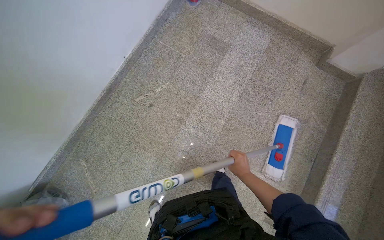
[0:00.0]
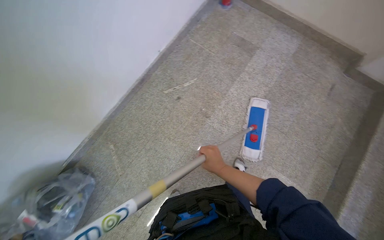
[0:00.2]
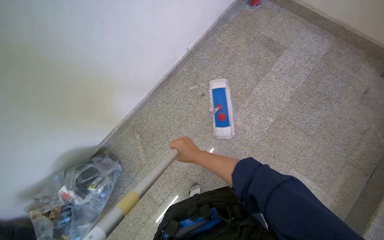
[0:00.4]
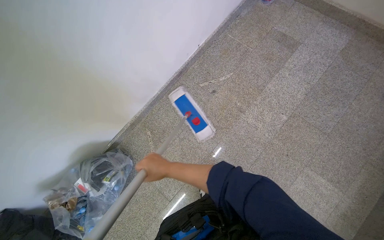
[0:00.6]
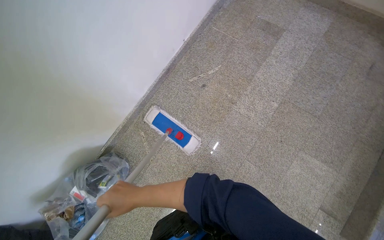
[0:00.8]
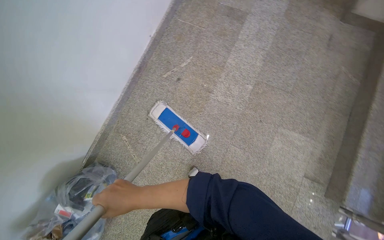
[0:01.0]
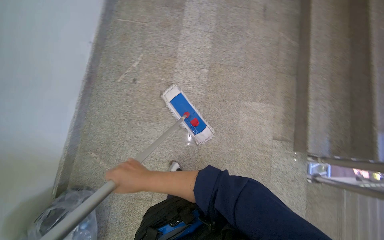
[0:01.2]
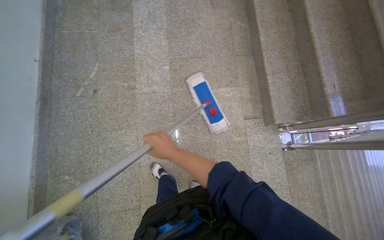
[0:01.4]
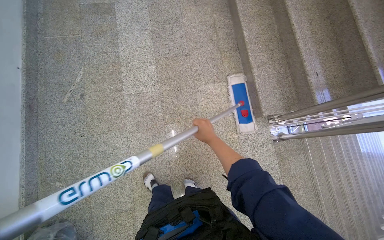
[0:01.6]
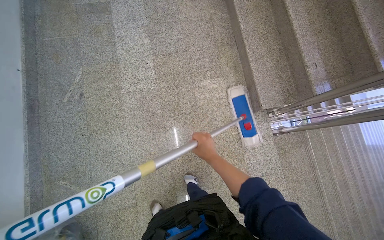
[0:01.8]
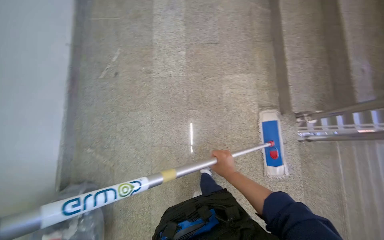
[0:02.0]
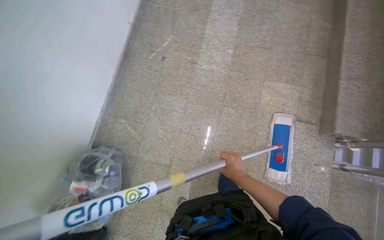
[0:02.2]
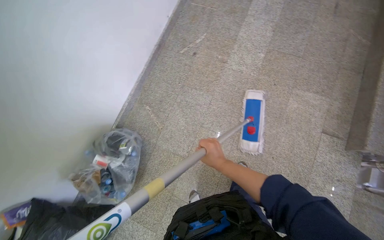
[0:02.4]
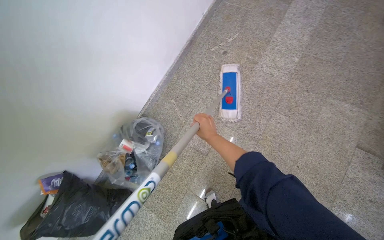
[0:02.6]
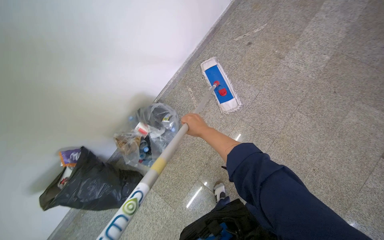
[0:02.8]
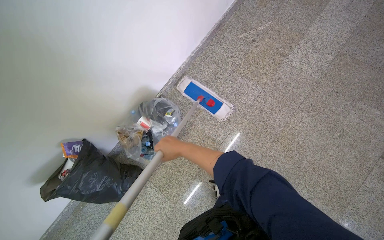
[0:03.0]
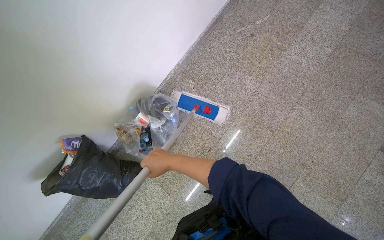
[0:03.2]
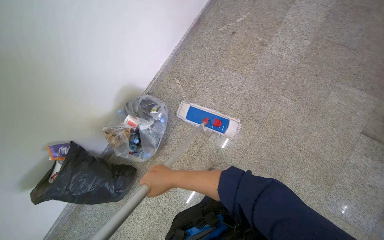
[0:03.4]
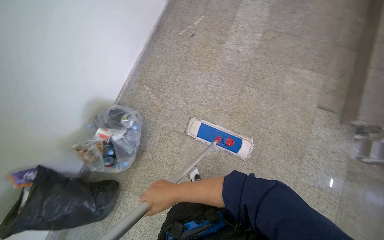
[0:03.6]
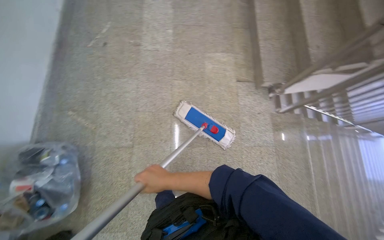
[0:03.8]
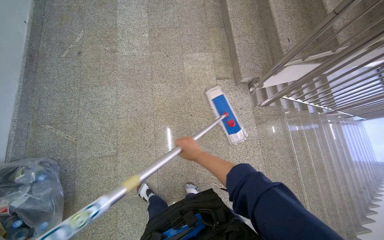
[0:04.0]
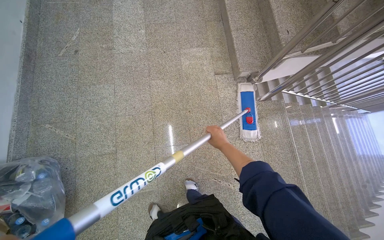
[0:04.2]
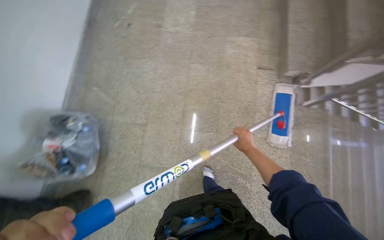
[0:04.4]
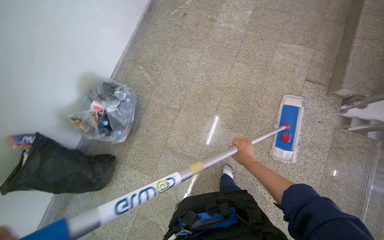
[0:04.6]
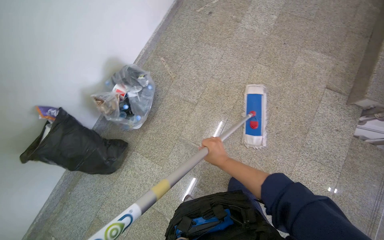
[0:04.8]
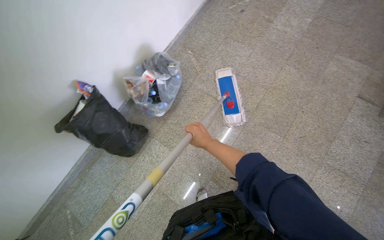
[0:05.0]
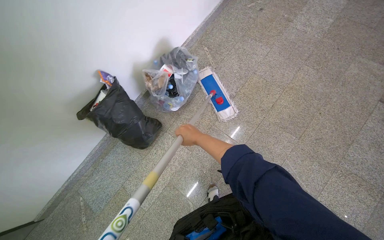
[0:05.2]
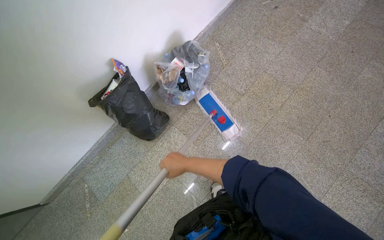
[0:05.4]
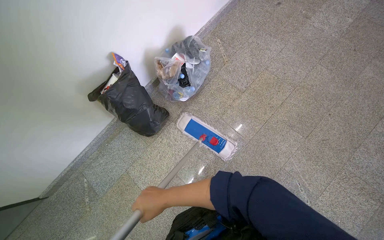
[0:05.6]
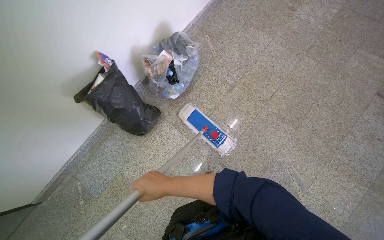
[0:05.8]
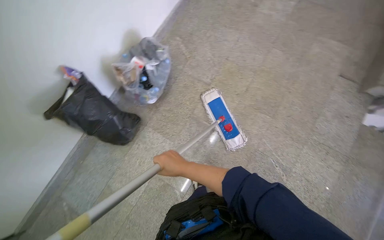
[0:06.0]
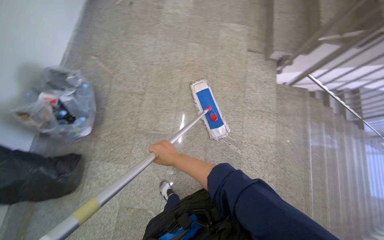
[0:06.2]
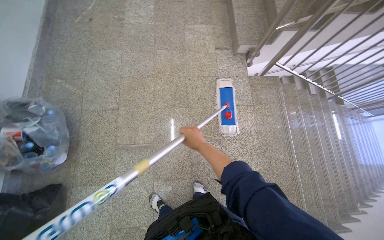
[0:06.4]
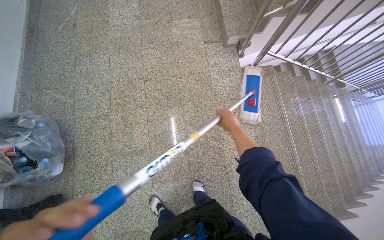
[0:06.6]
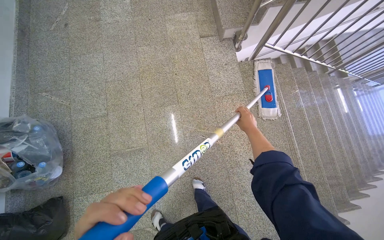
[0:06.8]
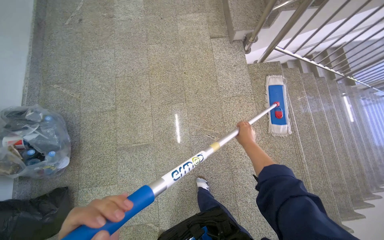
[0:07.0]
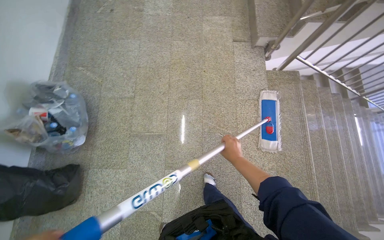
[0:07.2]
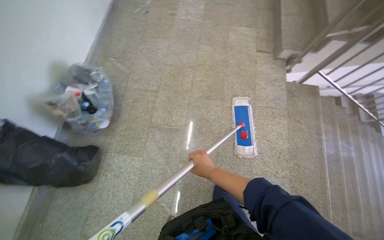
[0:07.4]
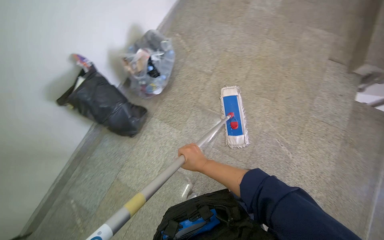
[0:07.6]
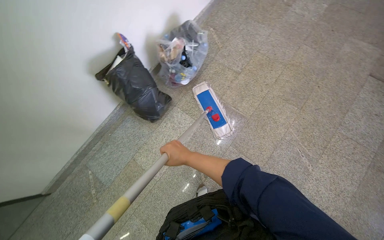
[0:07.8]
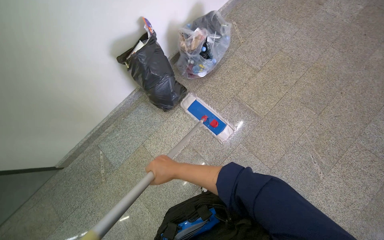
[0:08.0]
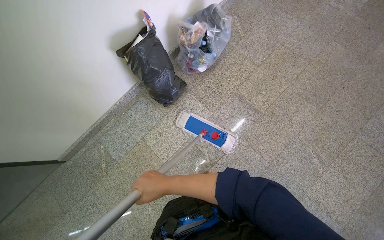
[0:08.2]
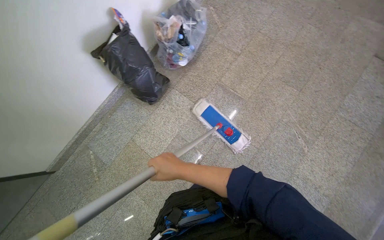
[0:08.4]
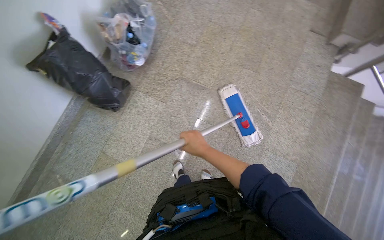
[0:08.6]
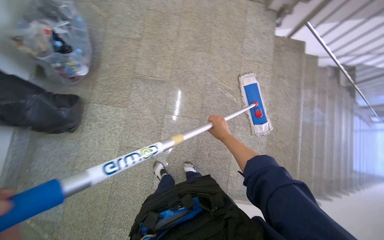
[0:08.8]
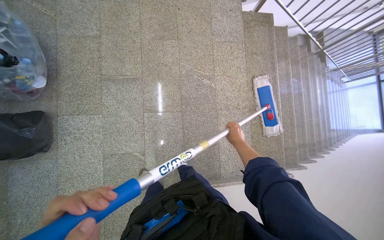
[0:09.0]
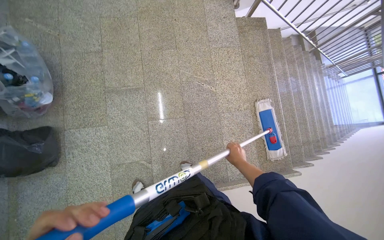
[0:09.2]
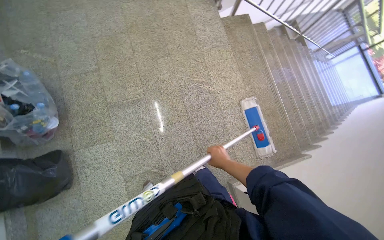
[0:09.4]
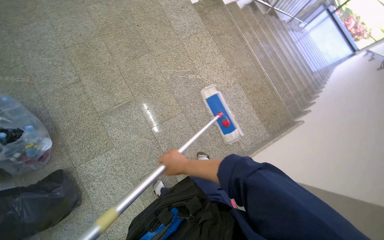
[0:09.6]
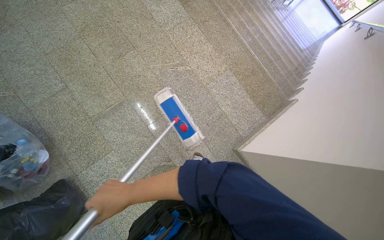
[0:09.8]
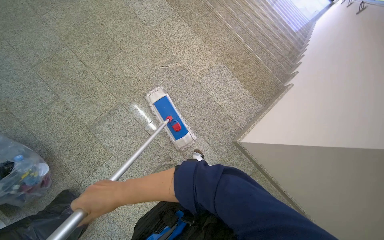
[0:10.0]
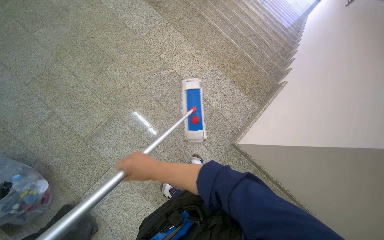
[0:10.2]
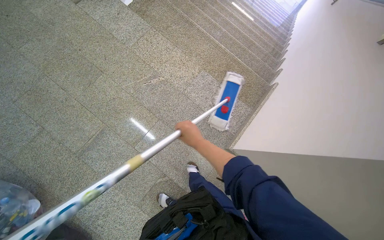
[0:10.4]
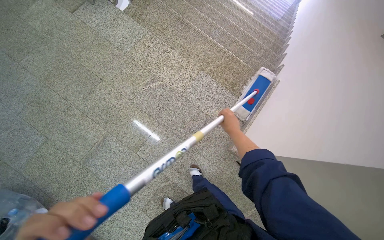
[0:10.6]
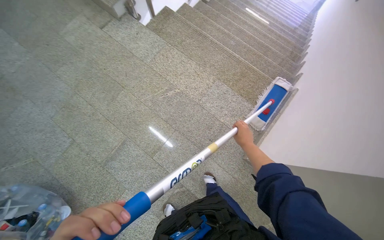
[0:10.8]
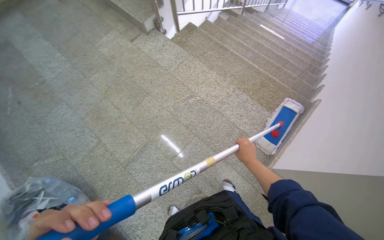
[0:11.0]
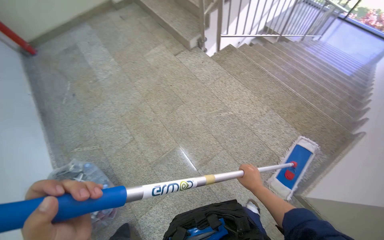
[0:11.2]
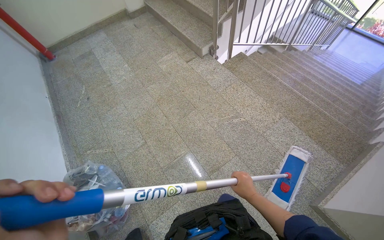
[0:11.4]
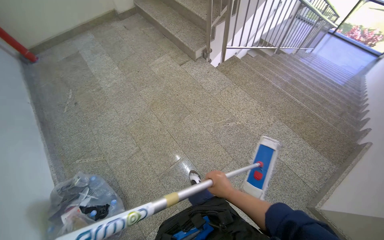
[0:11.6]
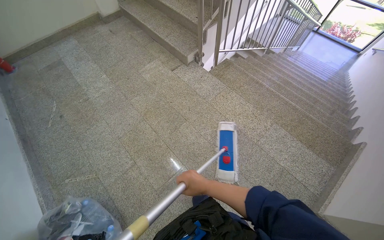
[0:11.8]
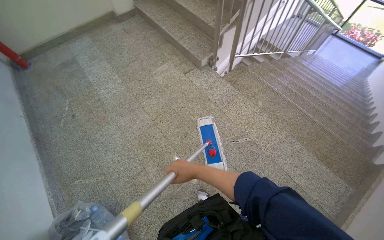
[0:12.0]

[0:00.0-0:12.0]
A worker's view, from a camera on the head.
Job: mopping floor.
The whole recording: Mopping landing floor. The worker mops the landing floor with a flat mop.
0:00.0 to 0:01.6: The camera is carried approximately 50 cm. Everything in view rotates some 40 degrees counterclockwise.
0:01.6 to 0:03.0: The camera is carried about 60 cm. The head rotates approximately 50 degrees to the left.
0:03.0 to 0:04.4: The wearer moves about 50 cm. The head turns to the right by approximately 35 degrees.
0:04.4 to 0:06.0: The wearer moves approximately 50 cm. The scene rotates clockwise by approximately 25 degrees.
0:07.6 to 0:09.0: The head turns to the right by some 35 degrees. The camera pitches downward, by about 15 degrees.
0:09.0 to 0:10.4: Everything in view rotates about 45 degrees counterclockwise.
0:10.4 to 0:12.0: The camera is carried roughly 50 cm. The wearer's head swings about 15 degrees to the left. The camera pitches upward, by about 15 degrees.

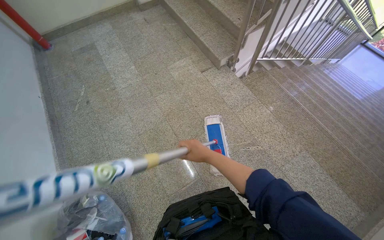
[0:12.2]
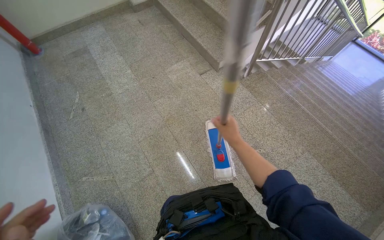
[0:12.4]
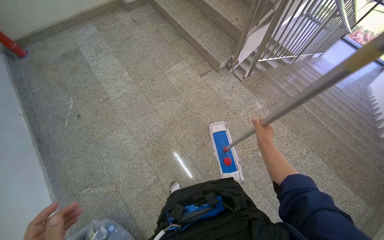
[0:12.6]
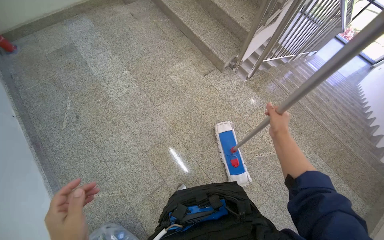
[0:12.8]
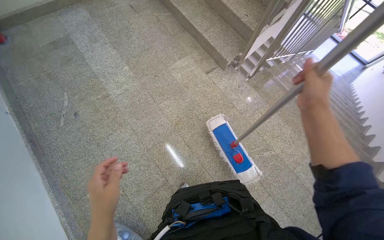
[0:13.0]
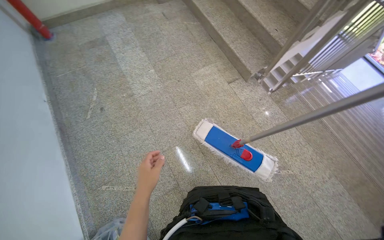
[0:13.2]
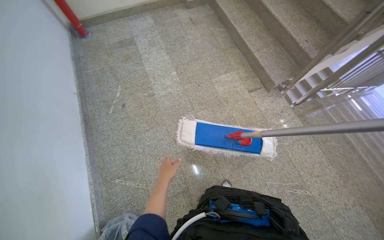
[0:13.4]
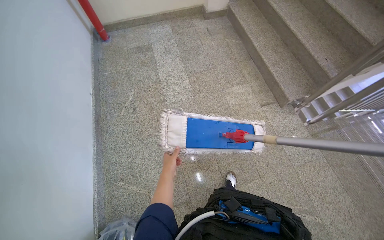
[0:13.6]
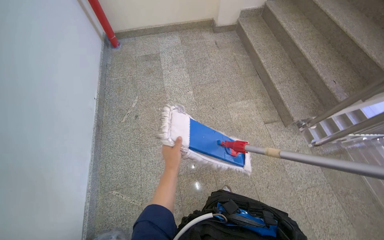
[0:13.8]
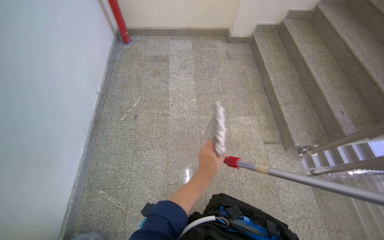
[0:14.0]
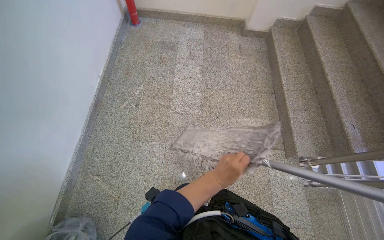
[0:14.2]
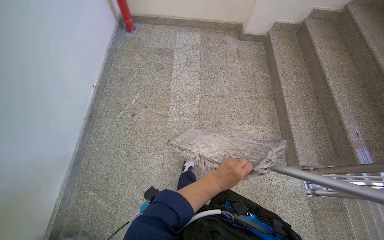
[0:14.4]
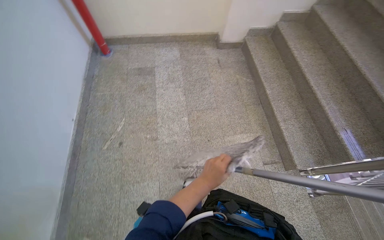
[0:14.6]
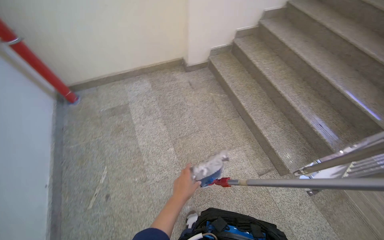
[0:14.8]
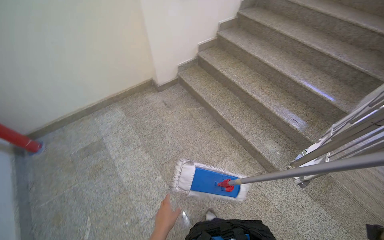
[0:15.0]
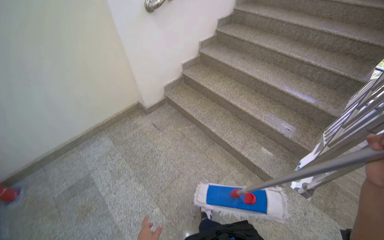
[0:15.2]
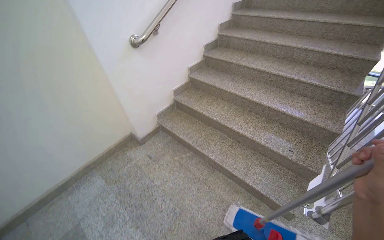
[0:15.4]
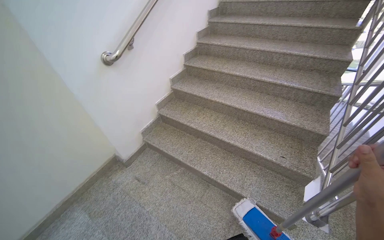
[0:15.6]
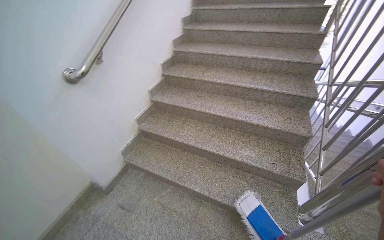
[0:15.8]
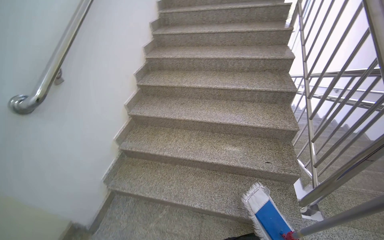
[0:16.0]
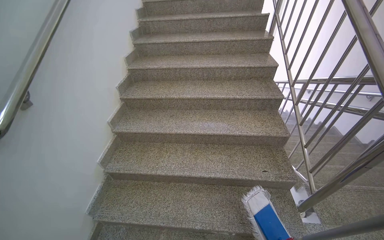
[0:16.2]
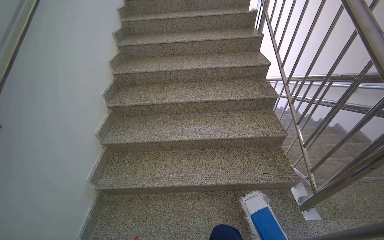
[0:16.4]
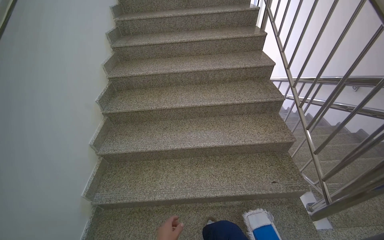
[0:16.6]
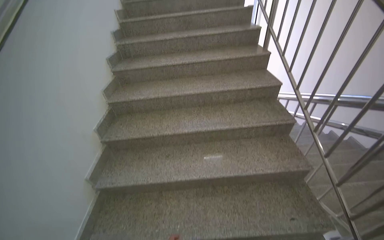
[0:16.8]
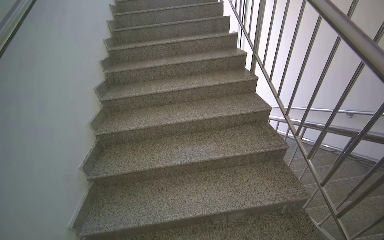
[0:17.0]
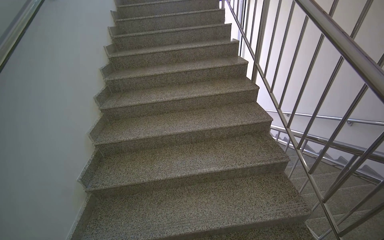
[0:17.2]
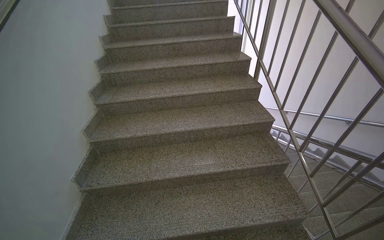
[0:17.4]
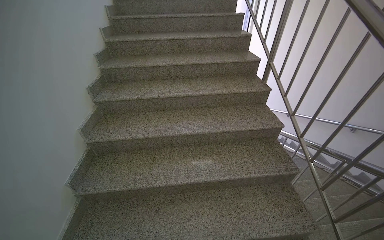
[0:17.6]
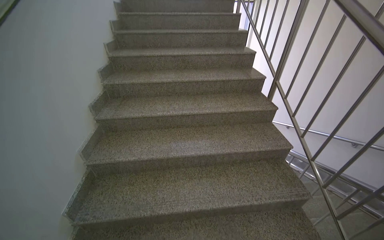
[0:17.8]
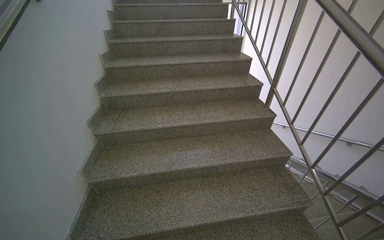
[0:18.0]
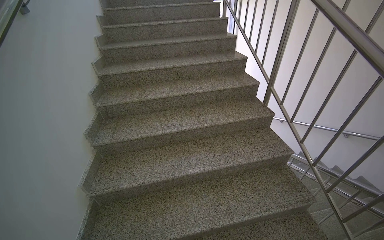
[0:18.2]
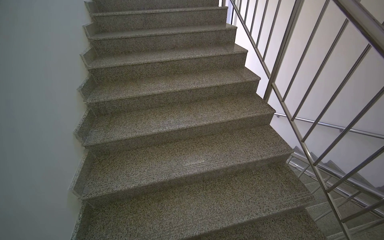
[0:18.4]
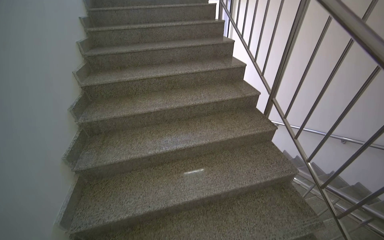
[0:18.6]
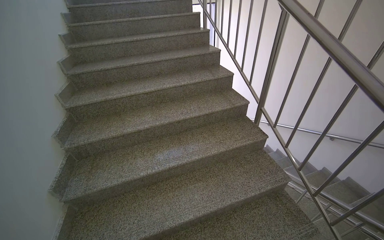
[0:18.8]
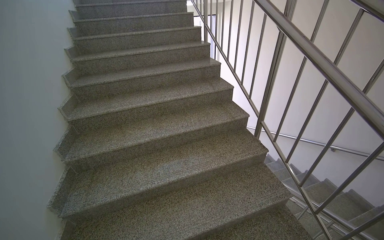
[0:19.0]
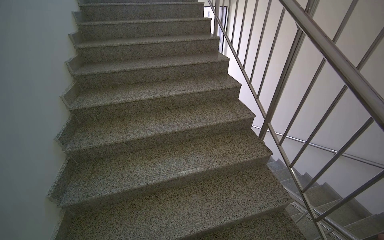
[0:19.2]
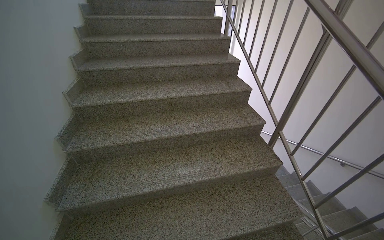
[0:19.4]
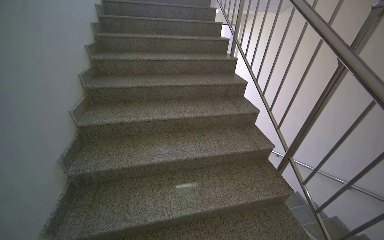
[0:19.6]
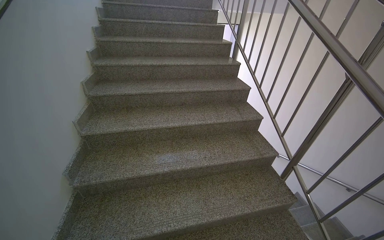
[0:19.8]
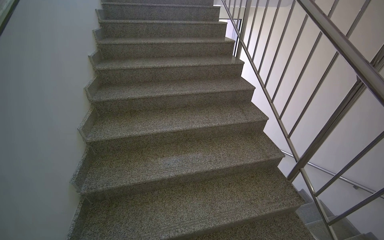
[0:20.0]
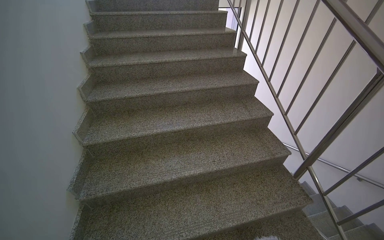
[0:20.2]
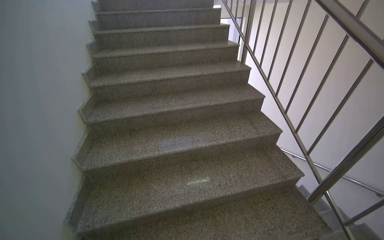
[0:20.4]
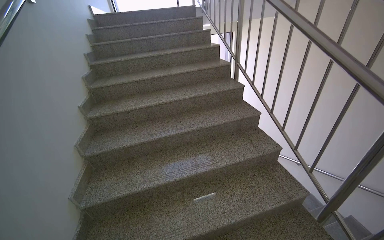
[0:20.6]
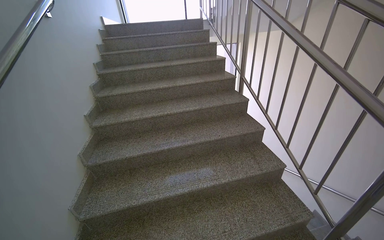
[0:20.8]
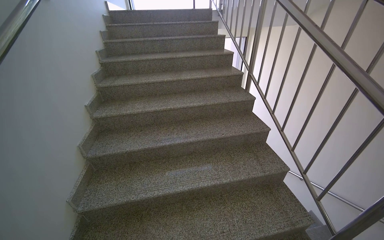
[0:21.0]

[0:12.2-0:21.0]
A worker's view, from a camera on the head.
Job: mopping floor.
The whole recording: Mopping landing floor. The worker mops the landing floor with a flat mop.
0:12.2 to 0:13.6: The camera travels approximately 50 cm.
0:13.6 to 0:15.2: The wearer moves about 70 cm. The wearer looks roughly 30 degrees further to the right. The camera pitches upward, by about 15 degrees.
0:15.2 to 0:16.6: The camera travels roughly 80 cm. The wearer looks about 50 degrees further to the right.
0:16.6 to 0:18.0: The camera travels about 70 cm.
0:18.0 to 0:19.6: The camera travels approximately 60 cm.
0:19.6 to 0:21.0: The camera is carried roughly 50 cm.
